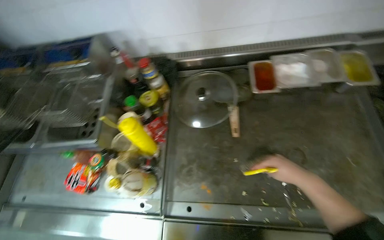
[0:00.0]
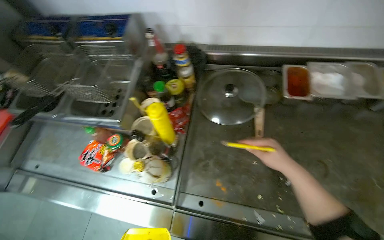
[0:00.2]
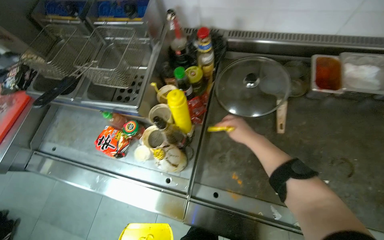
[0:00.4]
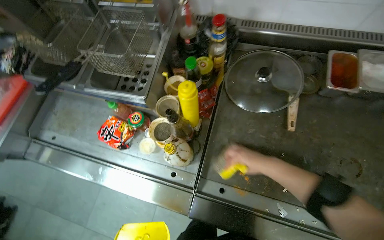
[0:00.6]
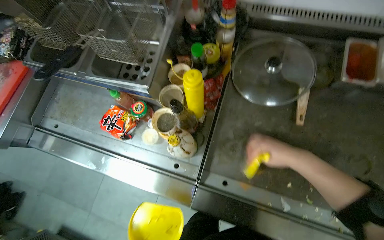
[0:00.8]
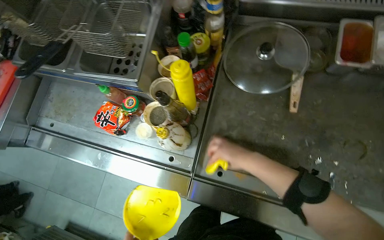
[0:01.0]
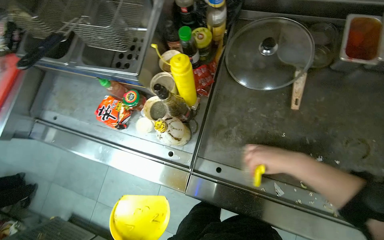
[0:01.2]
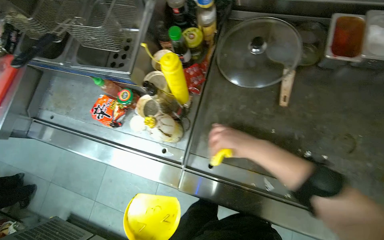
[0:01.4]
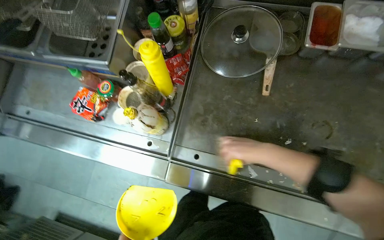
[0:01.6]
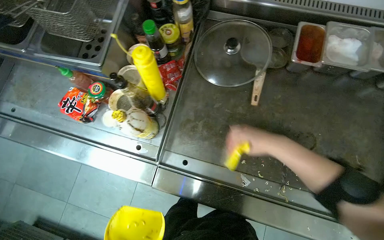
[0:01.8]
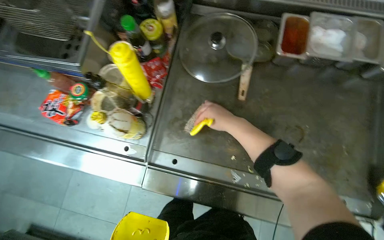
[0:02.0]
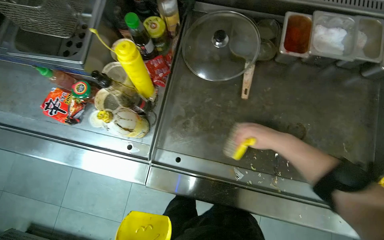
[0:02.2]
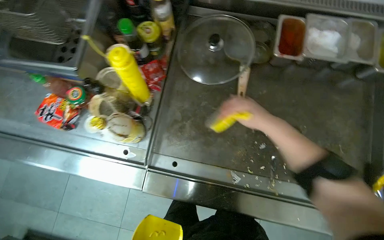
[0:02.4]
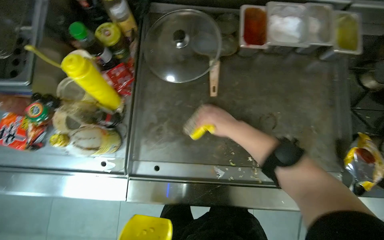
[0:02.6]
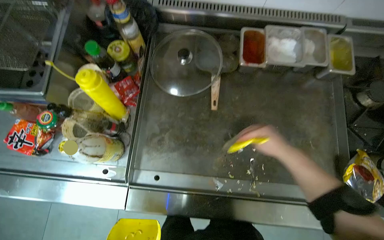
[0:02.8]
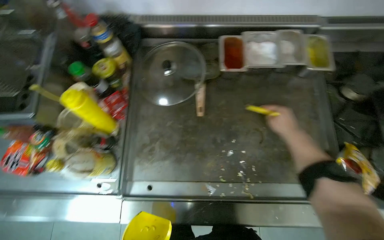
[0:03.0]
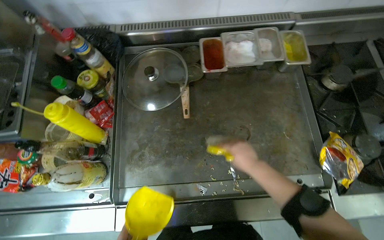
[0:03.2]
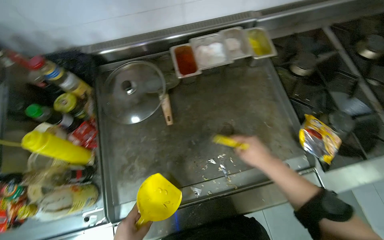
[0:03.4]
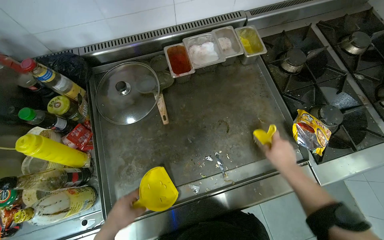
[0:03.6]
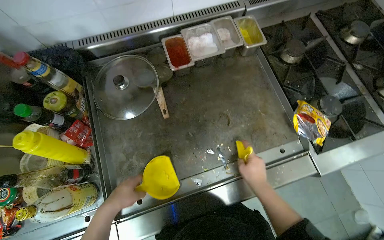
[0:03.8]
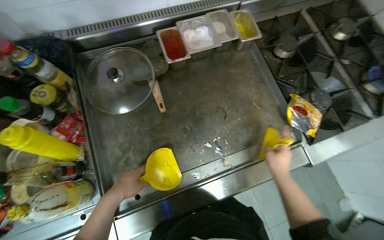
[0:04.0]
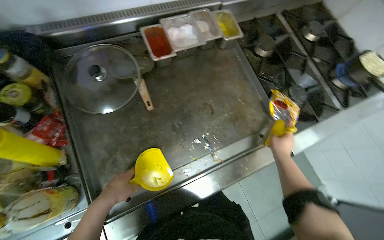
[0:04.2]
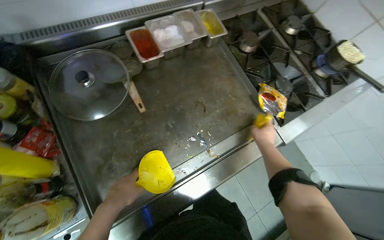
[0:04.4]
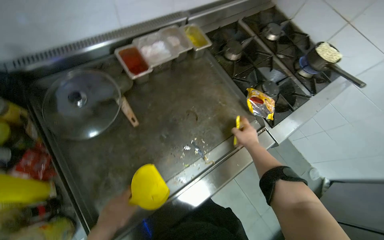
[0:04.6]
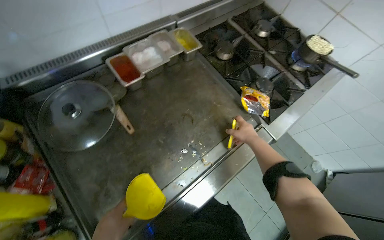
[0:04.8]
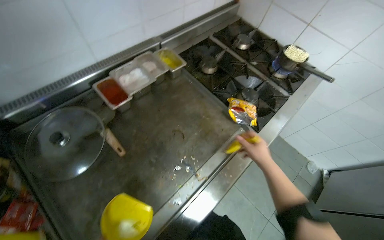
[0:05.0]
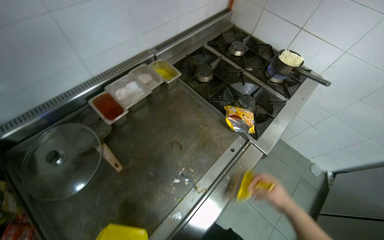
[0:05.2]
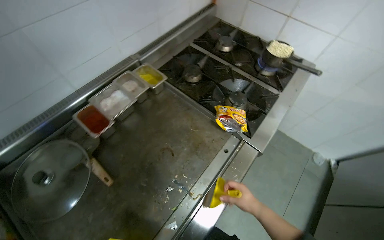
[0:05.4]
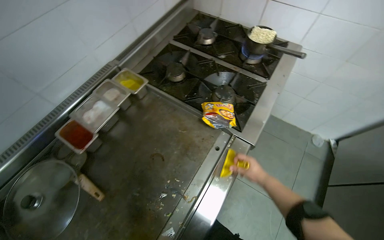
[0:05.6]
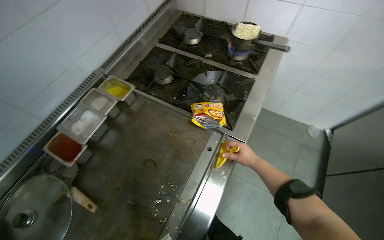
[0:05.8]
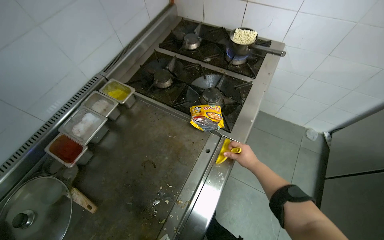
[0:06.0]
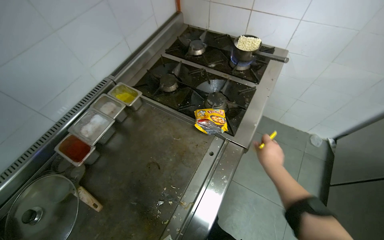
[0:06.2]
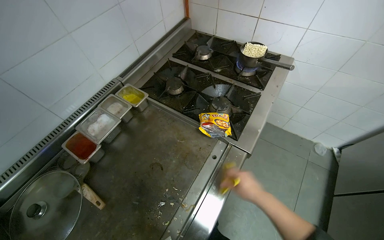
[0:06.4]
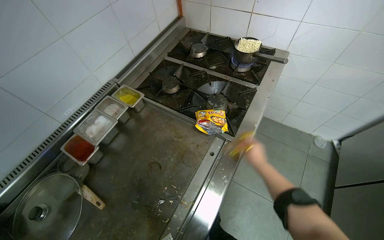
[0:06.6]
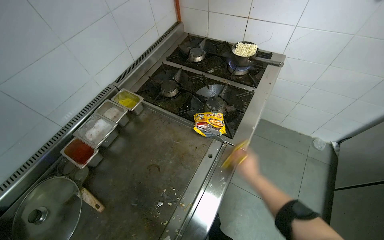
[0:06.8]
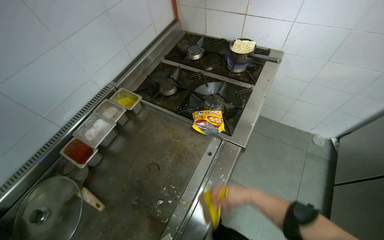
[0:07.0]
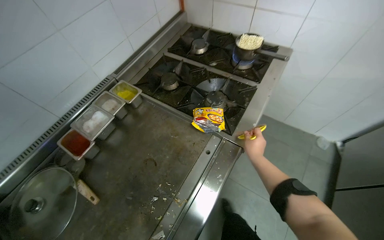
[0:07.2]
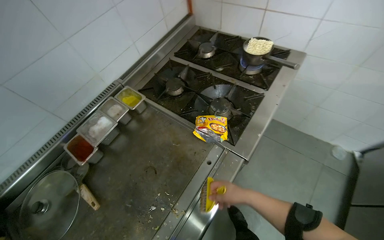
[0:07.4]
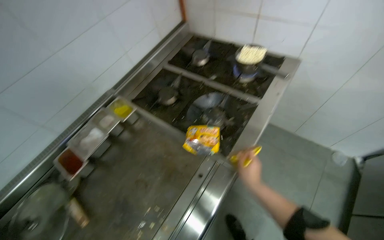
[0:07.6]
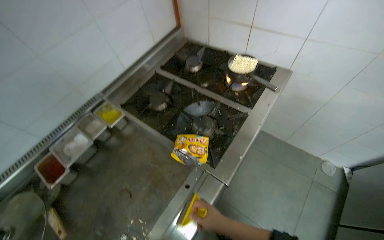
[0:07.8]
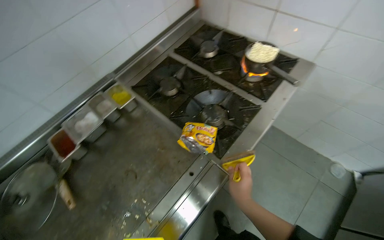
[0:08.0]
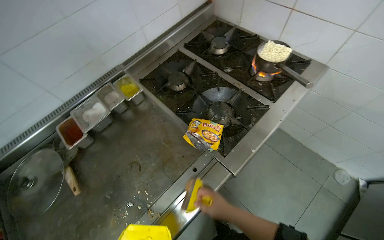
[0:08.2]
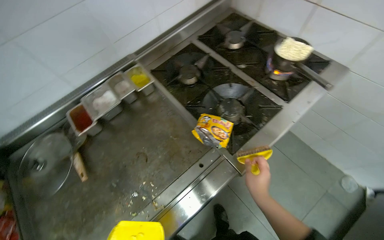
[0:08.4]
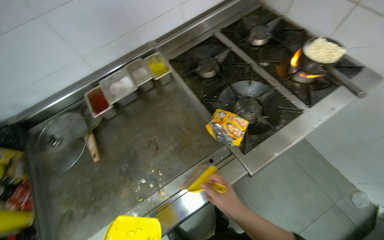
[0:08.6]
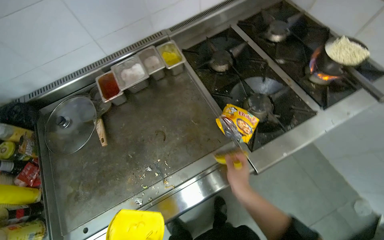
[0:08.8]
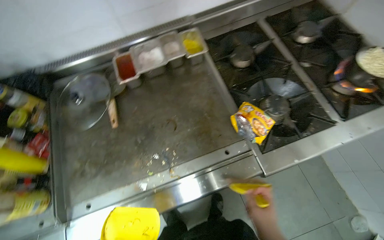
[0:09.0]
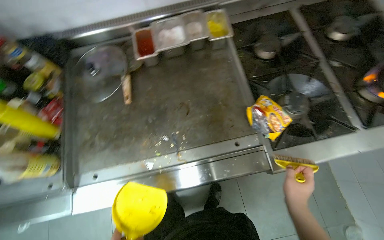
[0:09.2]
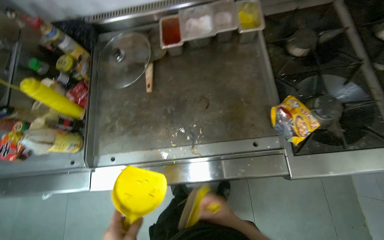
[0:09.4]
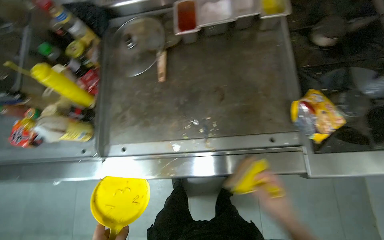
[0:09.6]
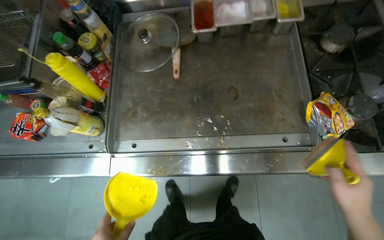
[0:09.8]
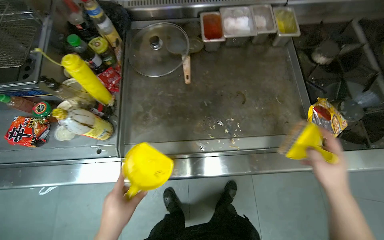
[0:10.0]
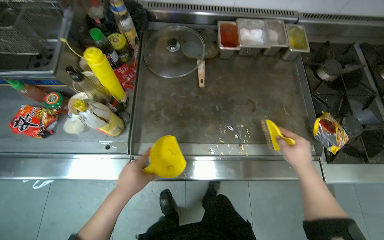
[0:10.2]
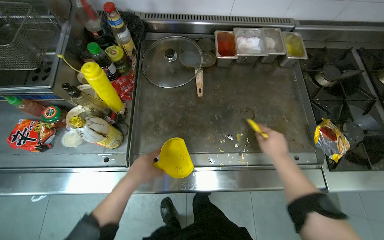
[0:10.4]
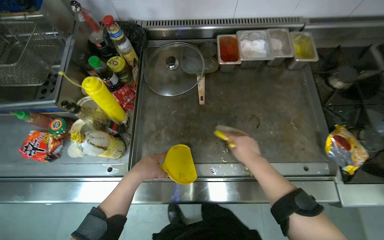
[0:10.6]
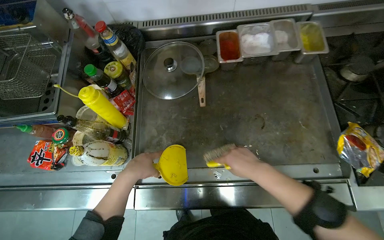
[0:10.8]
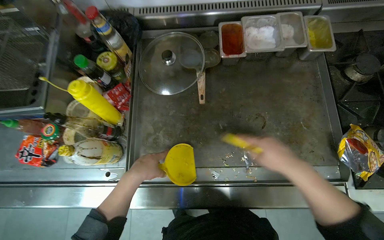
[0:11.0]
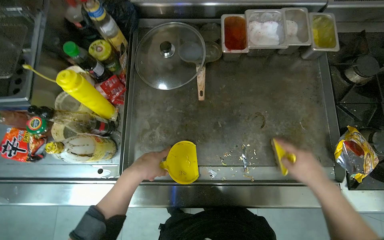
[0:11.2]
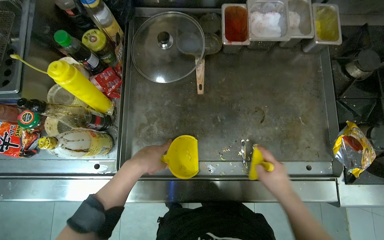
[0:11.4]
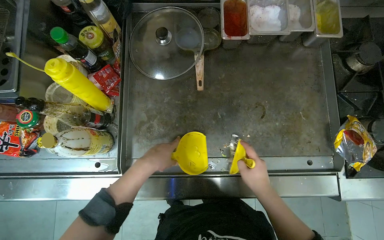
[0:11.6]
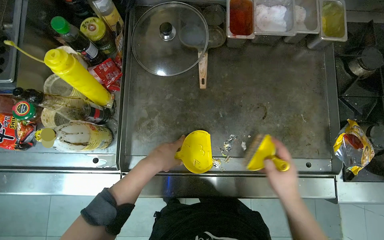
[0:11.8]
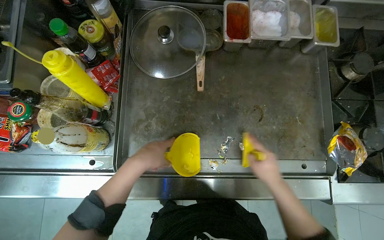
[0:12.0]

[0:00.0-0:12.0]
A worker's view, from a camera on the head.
Job: cleaning kitchen.
The whole recording: Cleaning kitchen counter. The worker scrapes and sweeps debris from the metal kitchen counter.
0:00.0 to 0:01.6: The view tips downward by roughly 15 degrees. The right hand shifts about 20 cm to the left.
0:01.6 to 0:03.0: The right hand goes roughly 30 cm to the right.
0:03.0 to 0:04.4: The head rotates about 30 degrees to the right.
0:04.4 to 0:06.0: The scene rotates counterclockwise by some 35 degrees. The right hand reaches some 10 cm down the picture, then returns.
0:07.6 to 0:09.0: The view tips downward by about 15 degrees. The scene turns roughly 35 degrees clockwise in the picture.
0:09.0 to 0:10.4: The right hand moves up the picture and farther from the camera, approximately 20 cm.

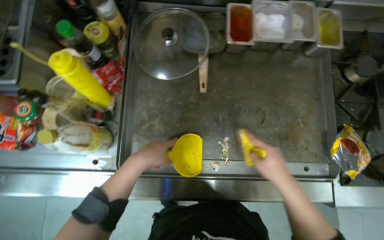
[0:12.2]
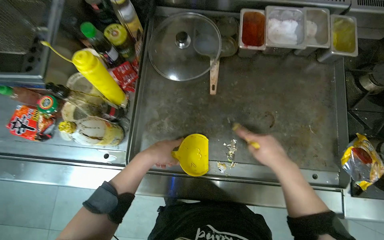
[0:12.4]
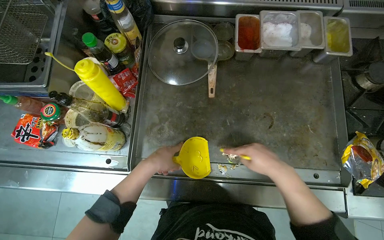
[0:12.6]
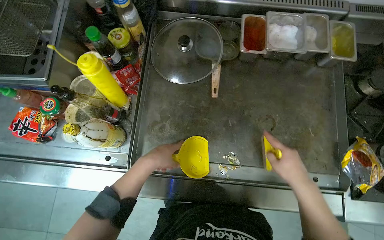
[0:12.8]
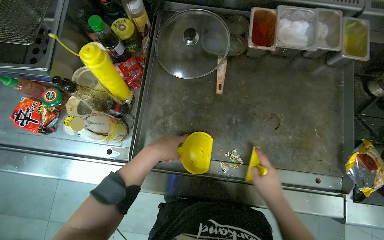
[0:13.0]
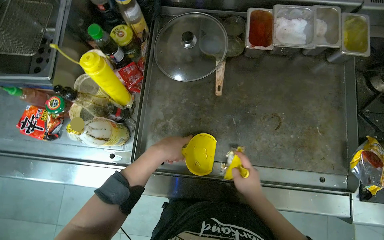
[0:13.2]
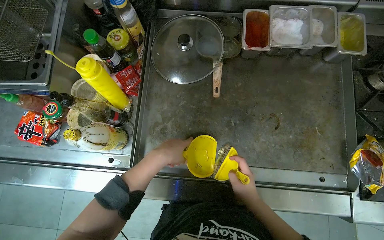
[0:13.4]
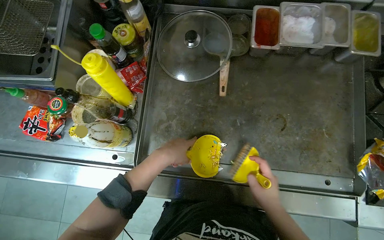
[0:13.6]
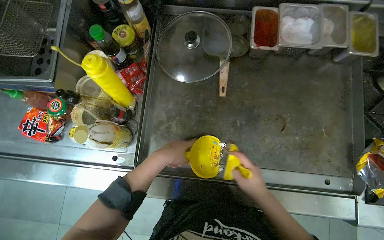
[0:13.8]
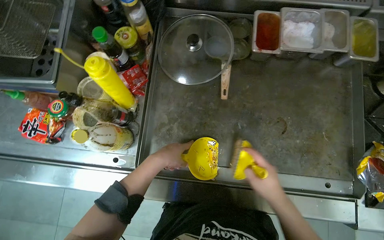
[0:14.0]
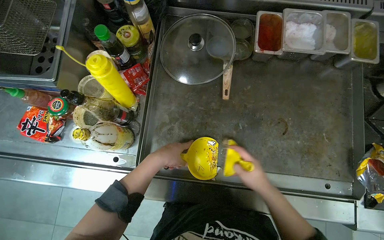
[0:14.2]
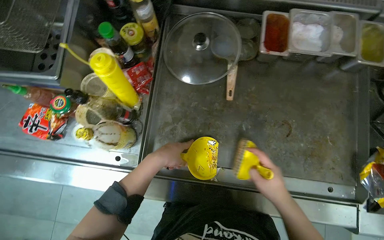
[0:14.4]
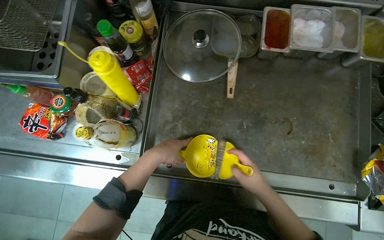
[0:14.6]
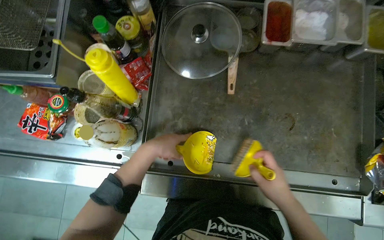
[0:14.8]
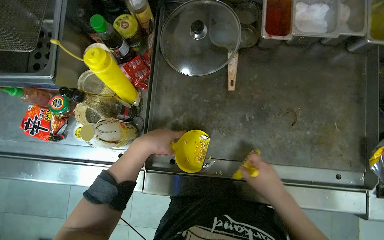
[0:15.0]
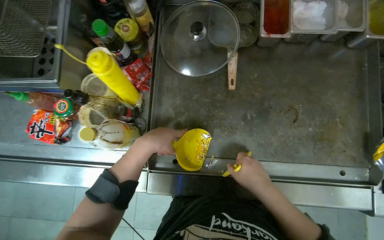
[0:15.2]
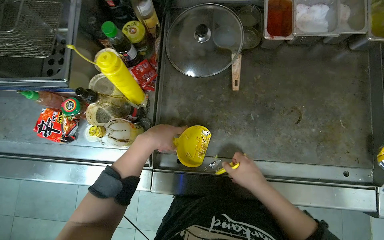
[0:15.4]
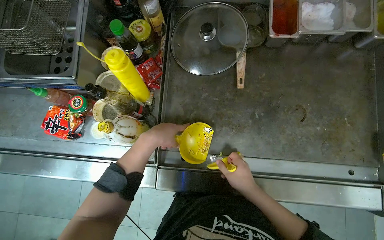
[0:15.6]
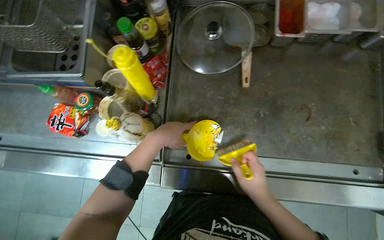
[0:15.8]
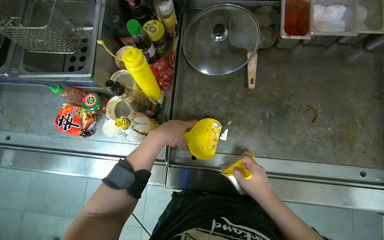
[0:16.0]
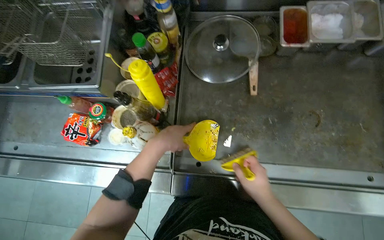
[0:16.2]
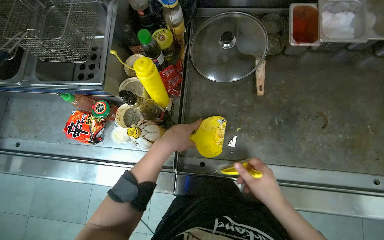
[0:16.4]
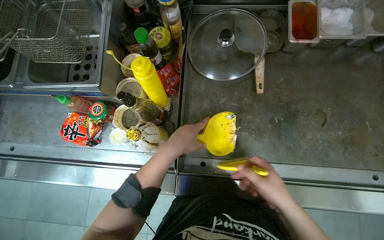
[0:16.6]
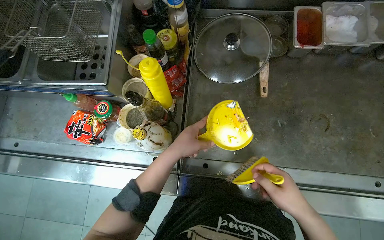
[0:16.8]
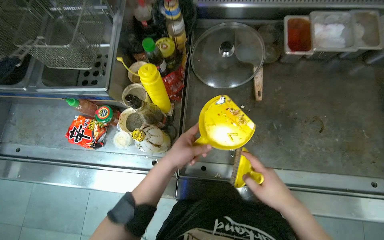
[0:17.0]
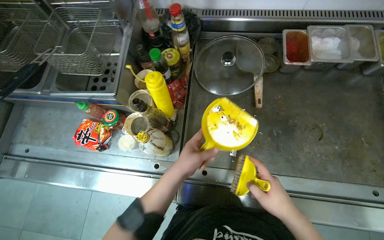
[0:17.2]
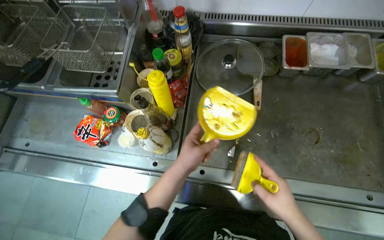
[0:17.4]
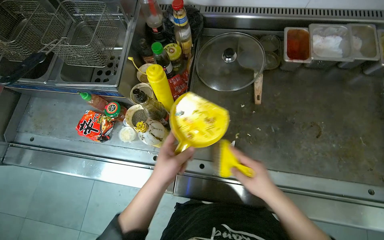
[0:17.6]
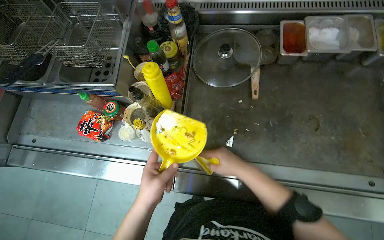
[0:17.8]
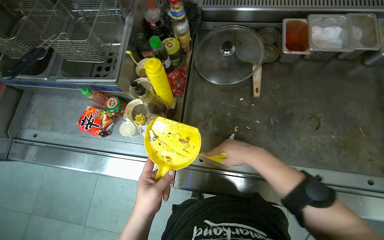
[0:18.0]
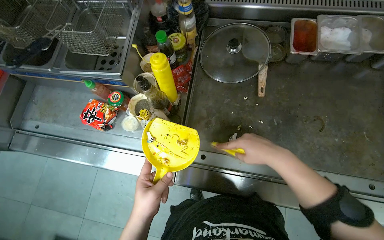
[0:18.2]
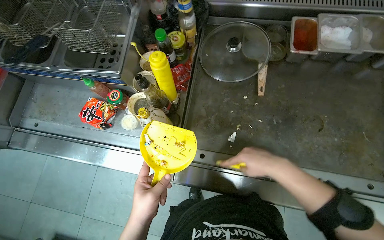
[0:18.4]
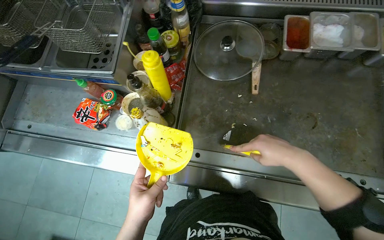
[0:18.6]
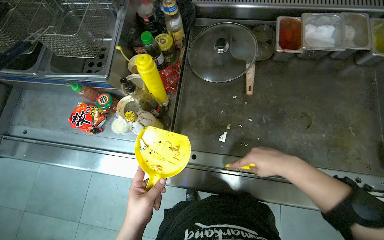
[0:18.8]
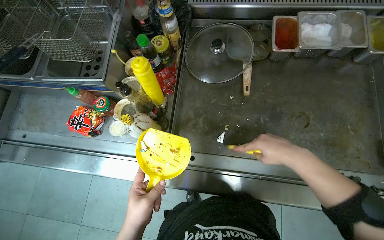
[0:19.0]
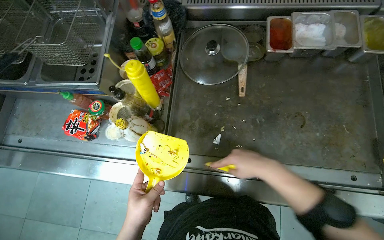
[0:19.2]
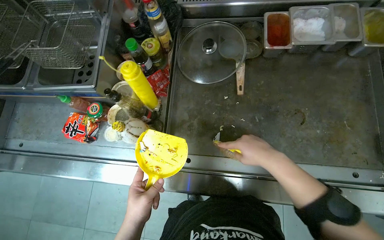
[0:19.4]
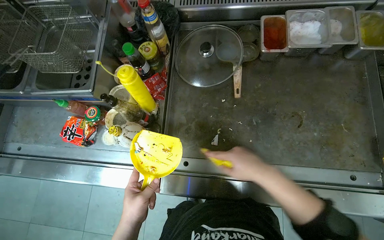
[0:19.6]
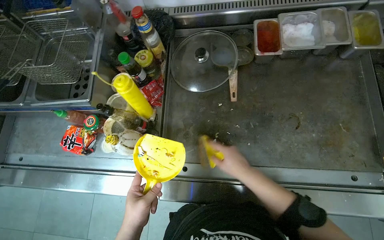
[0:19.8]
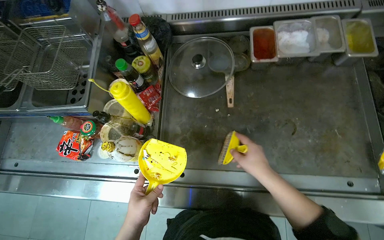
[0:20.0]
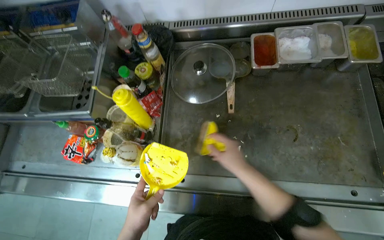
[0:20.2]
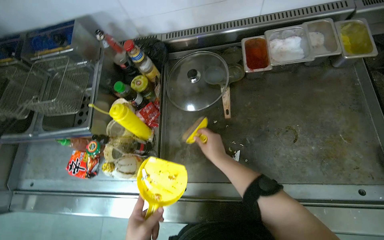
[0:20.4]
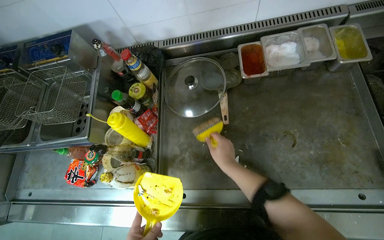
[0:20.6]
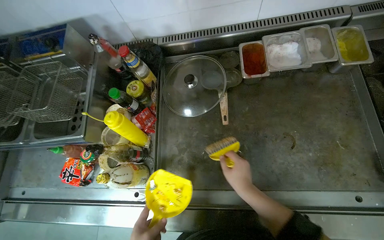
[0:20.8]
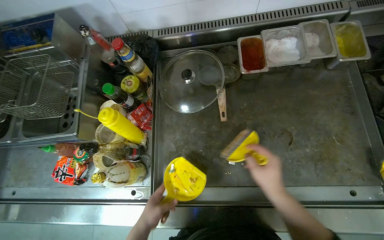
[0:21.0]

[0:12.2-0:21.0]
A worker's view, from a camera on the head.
Job: cleaning kitchen.
The whole recording: Cleaning kitchen counter. The worker scrapes and sweeps debris from the metal kitchen counter.
0:15.2 to 0:16.6: The hands stay close to where they were, moving slightly.
0:16.6 to 0:18.0: The left hand goes some 20 cm down the picture.
0:19.6 to 0:21.0: The right hand is displaced to the right and farther from the camera by roughly 15 cm.
